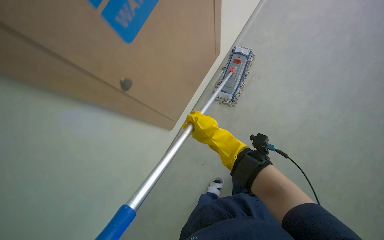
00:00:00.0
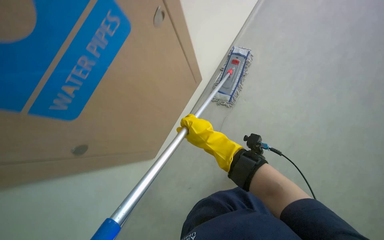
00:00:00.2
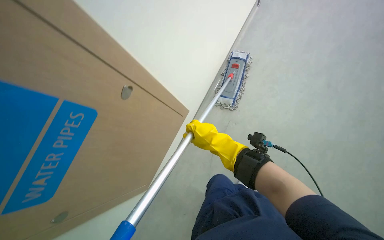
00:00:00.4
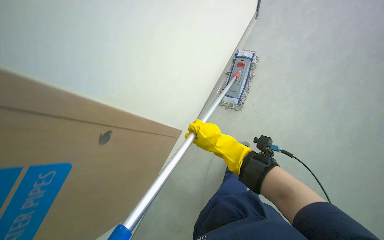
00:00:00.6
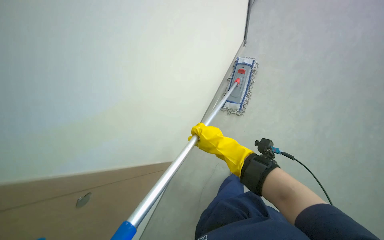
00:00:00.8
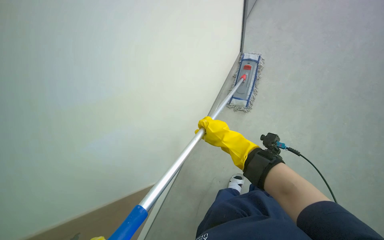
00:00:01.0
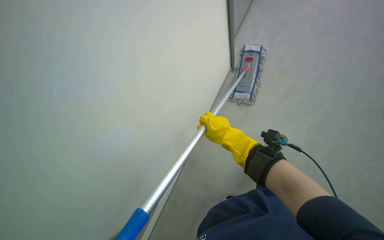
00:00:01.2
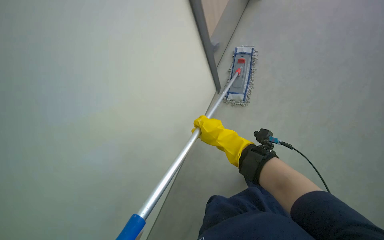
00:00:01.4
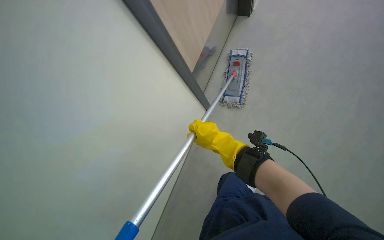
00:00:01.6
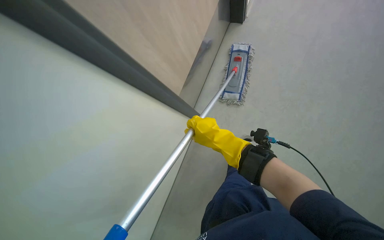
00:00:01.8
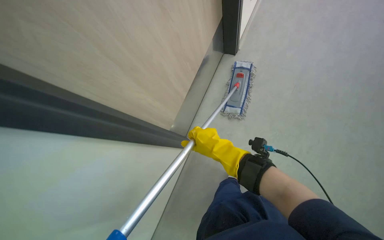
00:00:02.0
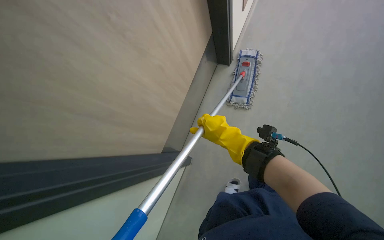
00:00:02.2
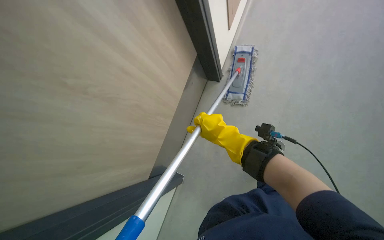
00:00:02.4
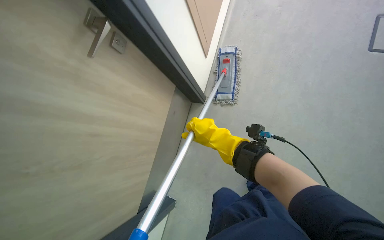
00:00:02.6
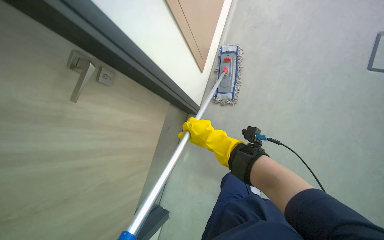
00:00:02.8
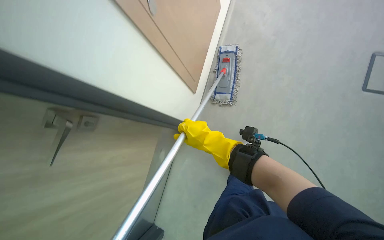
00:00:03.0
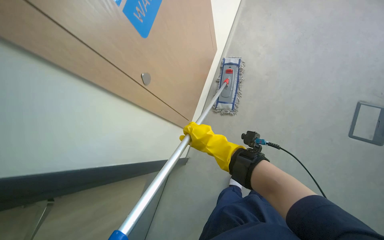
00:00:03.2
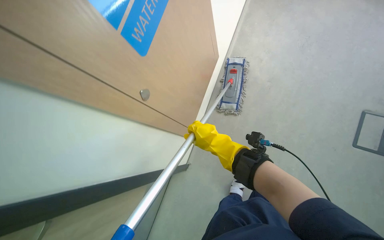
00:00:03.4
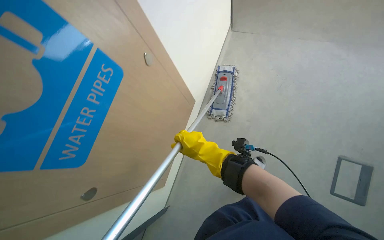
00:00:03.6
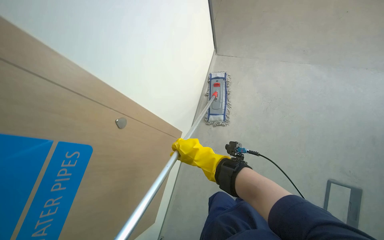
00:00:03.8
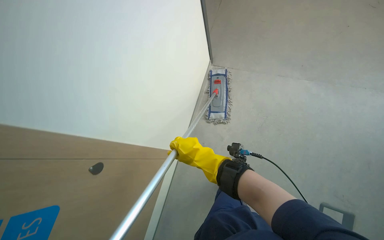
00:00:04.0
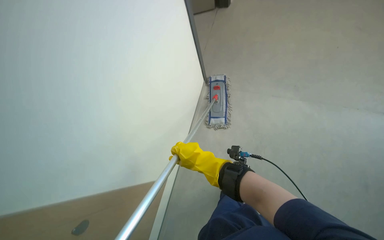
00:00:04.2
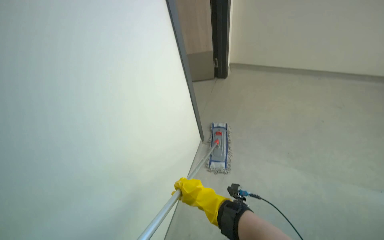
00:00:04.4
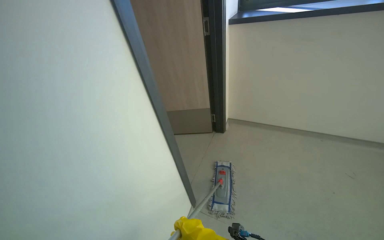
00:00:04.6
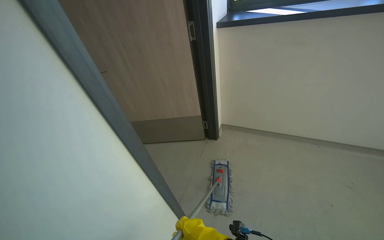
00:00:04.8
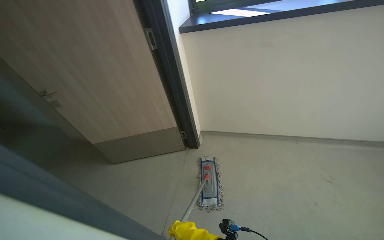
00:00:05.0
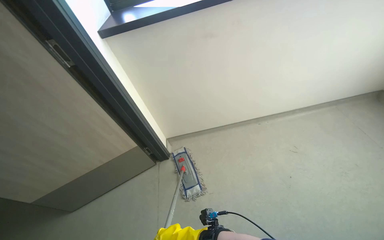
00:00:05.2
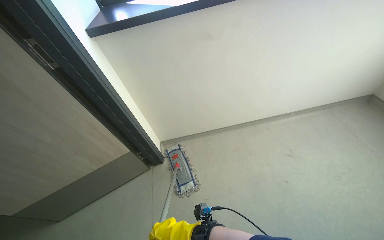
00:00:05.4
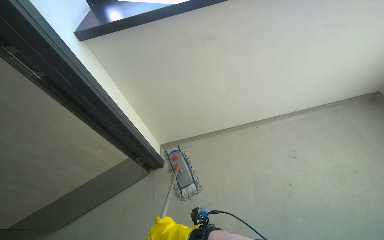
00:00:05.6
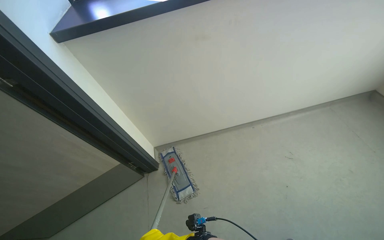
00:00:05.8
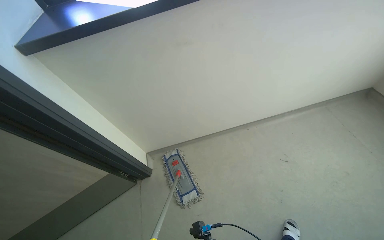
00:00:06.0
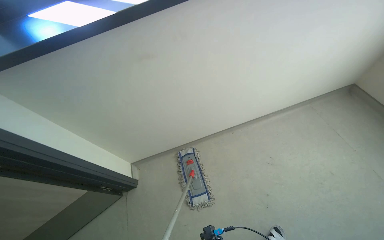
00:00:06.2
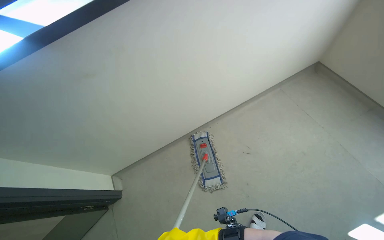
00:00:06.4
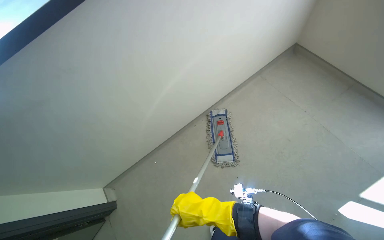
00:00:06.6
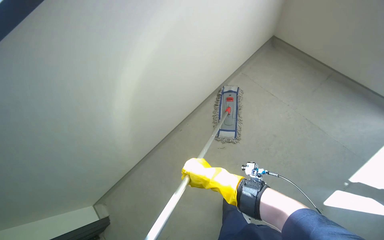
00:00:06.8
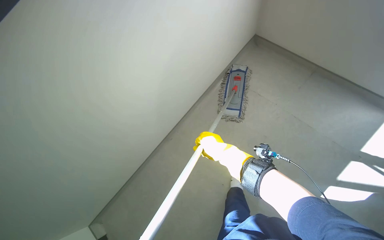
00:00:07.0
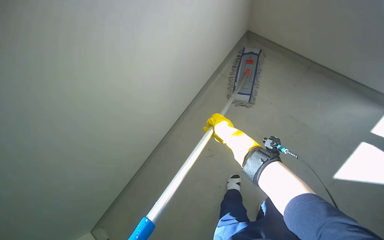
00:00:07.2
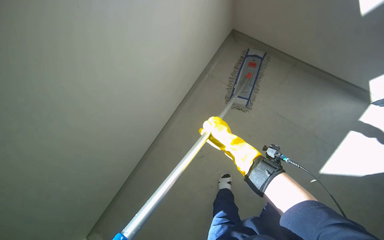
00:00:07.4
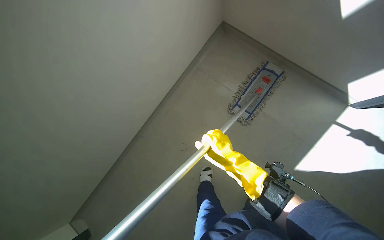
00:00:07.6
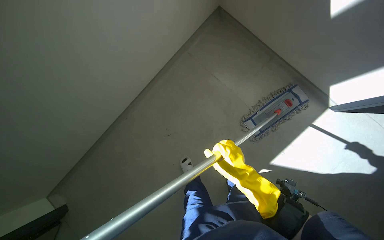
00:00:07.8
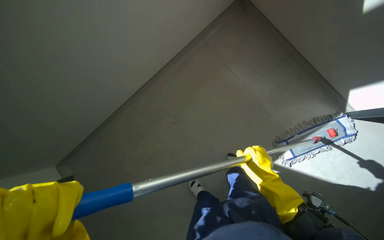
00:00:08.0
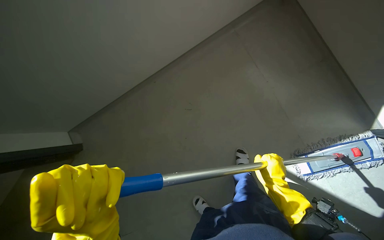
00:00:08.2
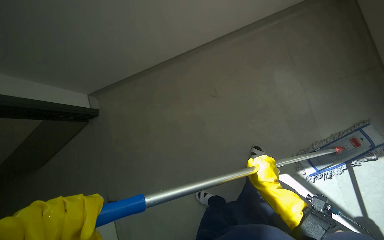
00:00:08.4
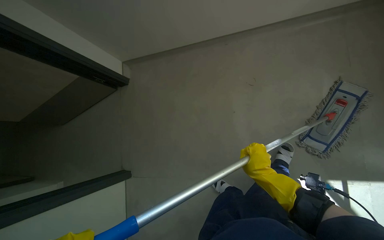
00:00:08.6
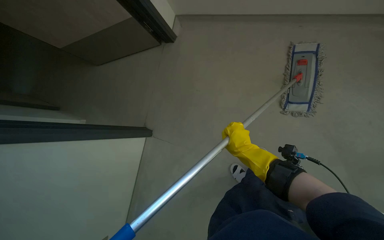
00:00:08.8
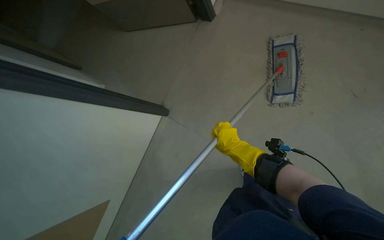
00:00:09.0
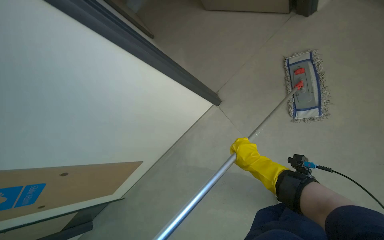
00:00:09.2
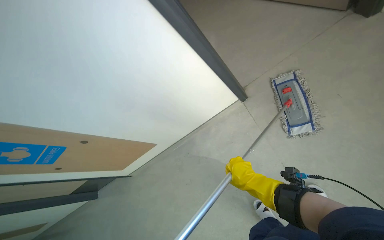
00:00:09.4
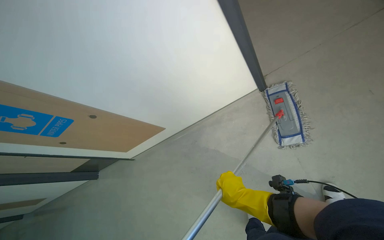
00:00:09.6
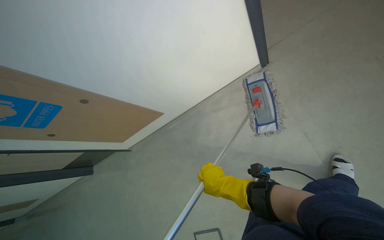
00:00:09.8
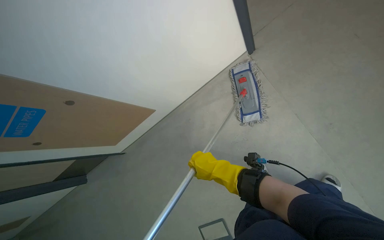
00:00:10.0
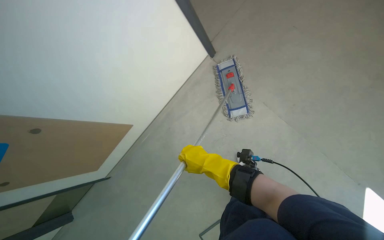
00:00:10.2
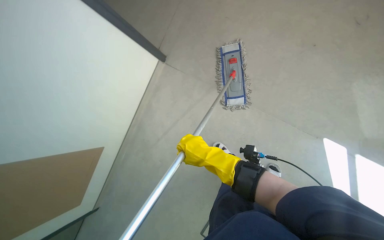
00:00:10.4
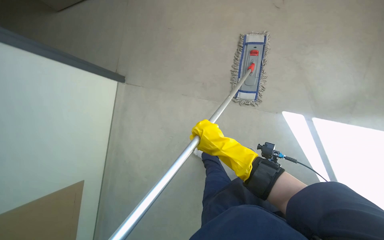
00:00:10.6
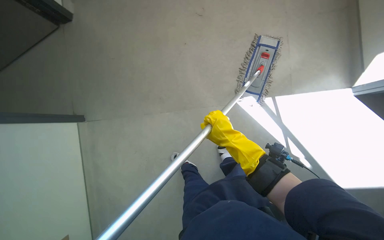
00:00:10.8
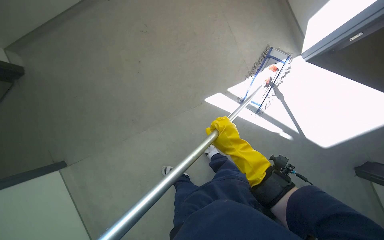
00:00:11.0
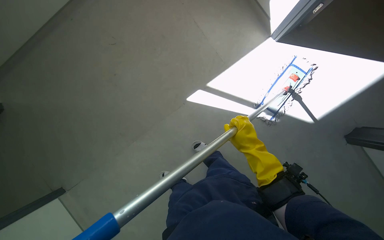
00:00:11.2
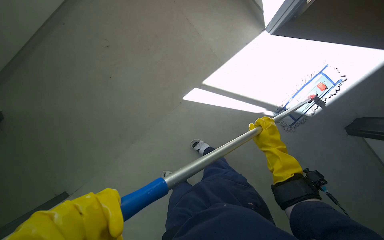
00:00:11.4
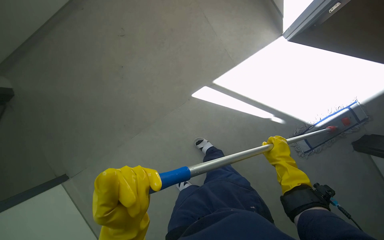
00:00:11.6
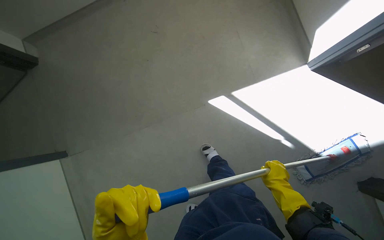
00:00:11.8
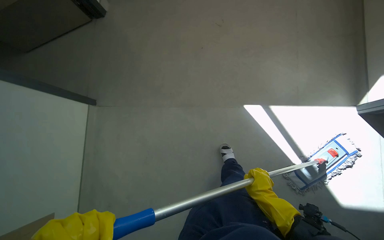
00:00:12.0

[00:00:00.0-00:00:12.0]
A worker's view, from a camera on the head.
Job: mopping floor.
The whole recording: Mopping hallway floor. The worker mops the hallway floor with a flat mop and bucket.
00:00:03.0 to 00:00:04.4: The wearer looks roughly 25 degrees further upward.
00:00:06.0 to 00:00:07.6: The camera is carried about 70 cm. The wearer's head swings roughly 30 degrees to the right. The wearer looks approximately 20 degrees further downward.
00:00:10.4 to 00:00:12.0: The scene turns roughly 40 degrees clockwise in the picture.

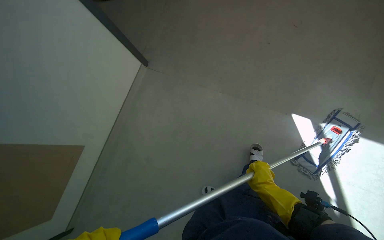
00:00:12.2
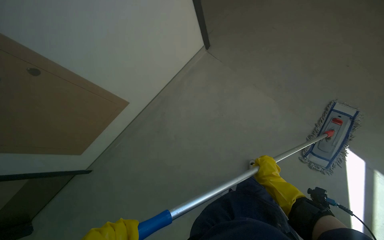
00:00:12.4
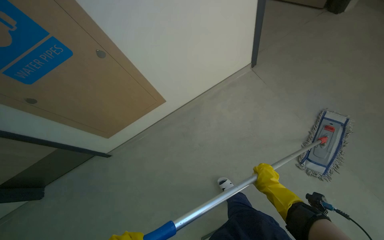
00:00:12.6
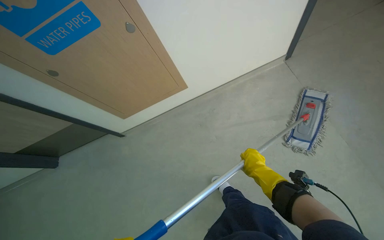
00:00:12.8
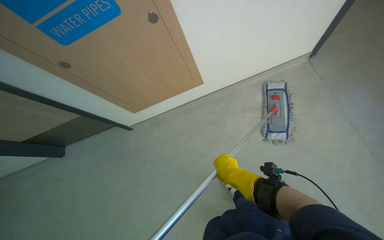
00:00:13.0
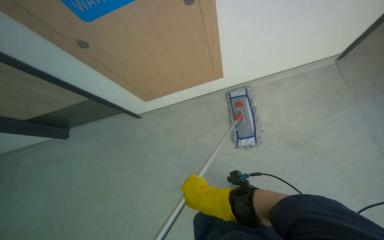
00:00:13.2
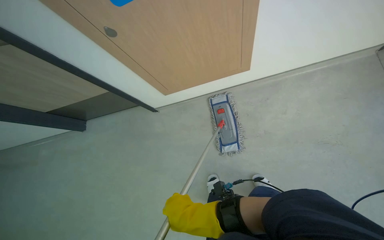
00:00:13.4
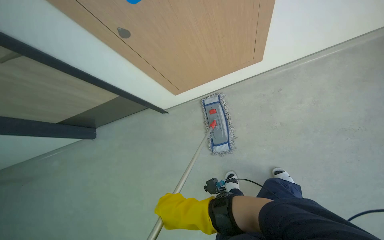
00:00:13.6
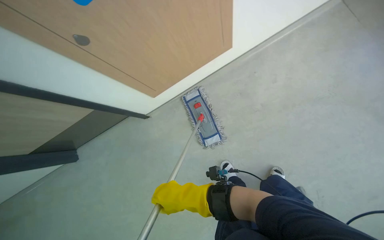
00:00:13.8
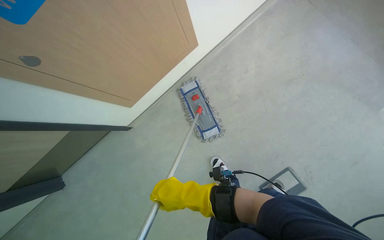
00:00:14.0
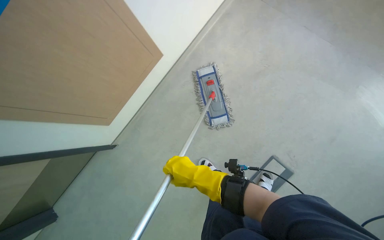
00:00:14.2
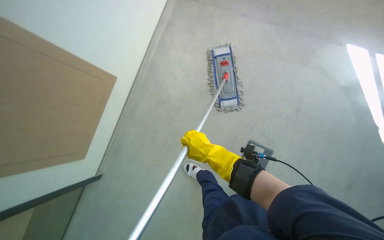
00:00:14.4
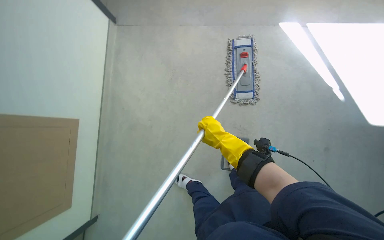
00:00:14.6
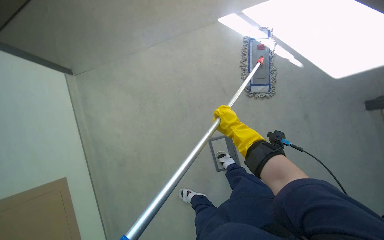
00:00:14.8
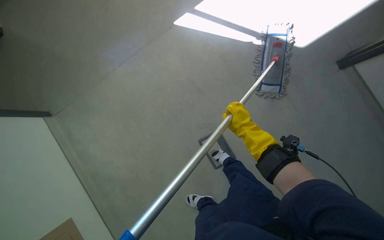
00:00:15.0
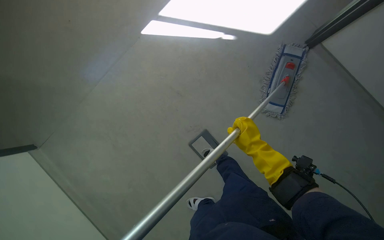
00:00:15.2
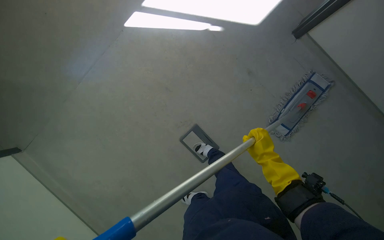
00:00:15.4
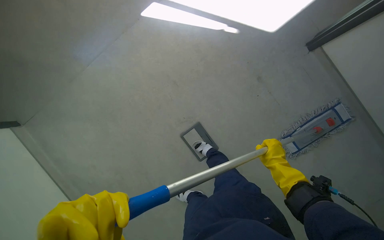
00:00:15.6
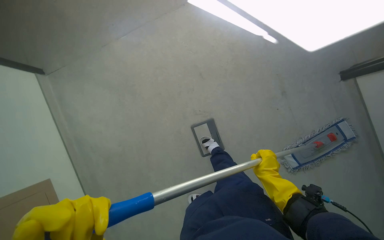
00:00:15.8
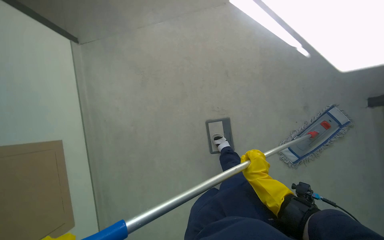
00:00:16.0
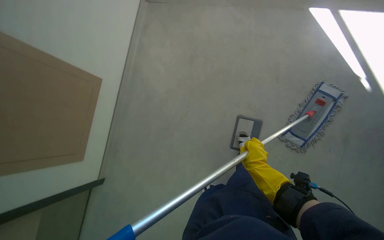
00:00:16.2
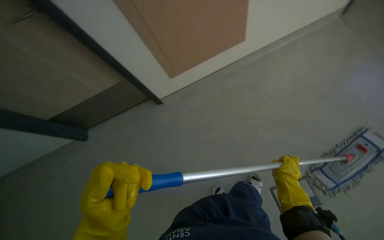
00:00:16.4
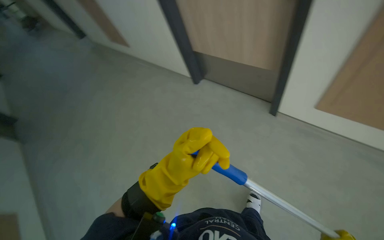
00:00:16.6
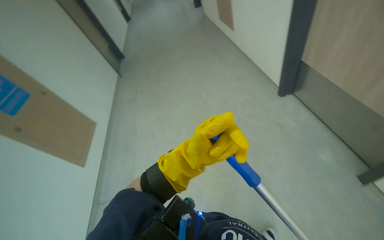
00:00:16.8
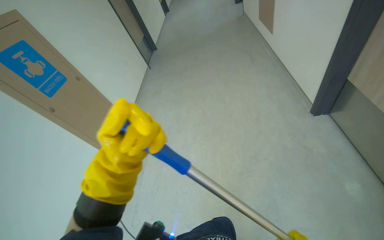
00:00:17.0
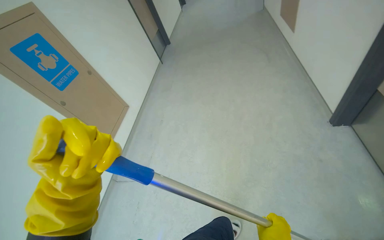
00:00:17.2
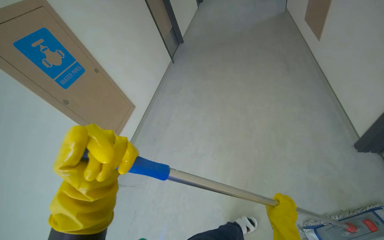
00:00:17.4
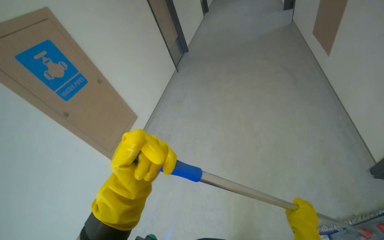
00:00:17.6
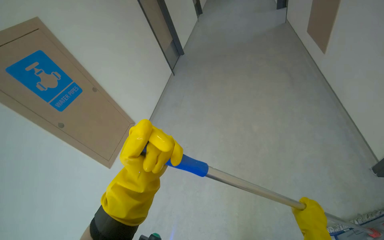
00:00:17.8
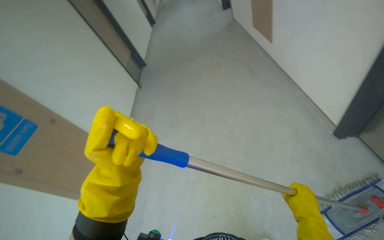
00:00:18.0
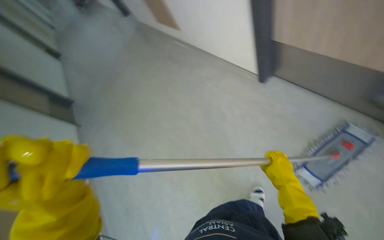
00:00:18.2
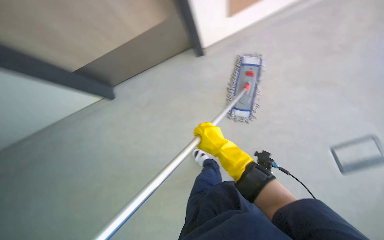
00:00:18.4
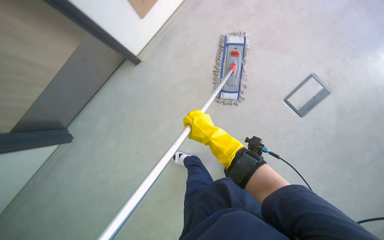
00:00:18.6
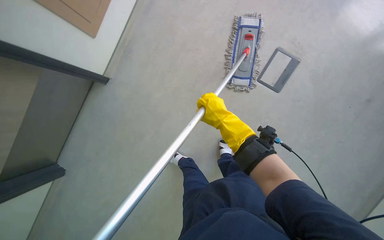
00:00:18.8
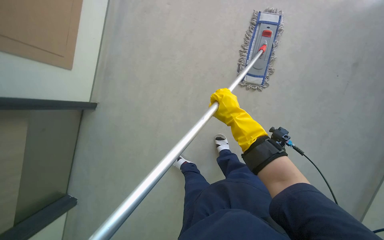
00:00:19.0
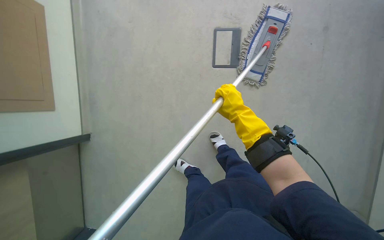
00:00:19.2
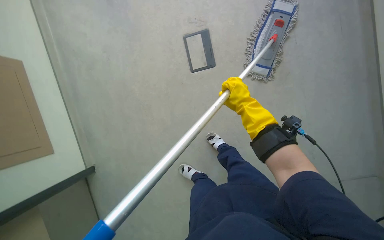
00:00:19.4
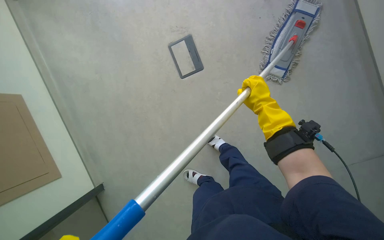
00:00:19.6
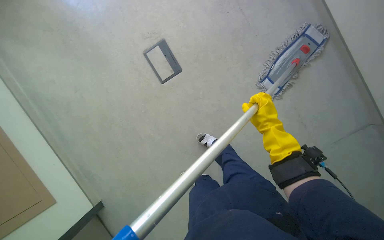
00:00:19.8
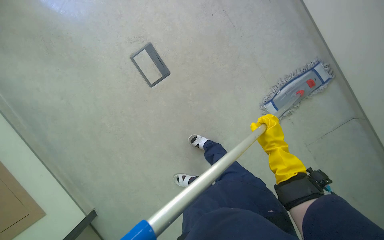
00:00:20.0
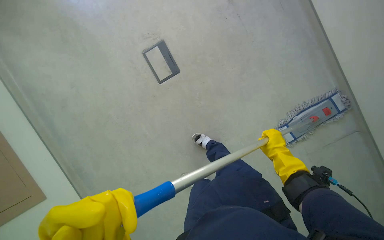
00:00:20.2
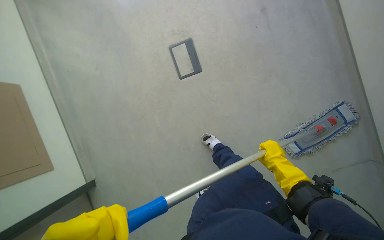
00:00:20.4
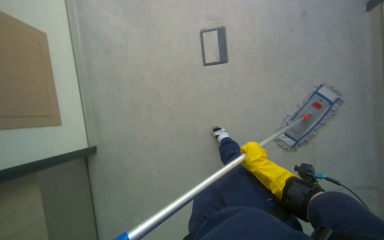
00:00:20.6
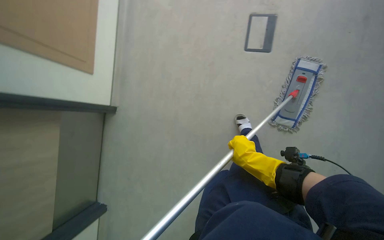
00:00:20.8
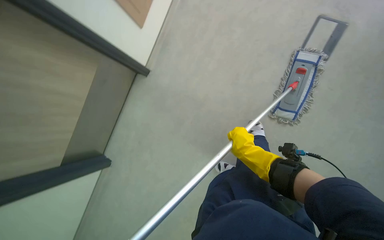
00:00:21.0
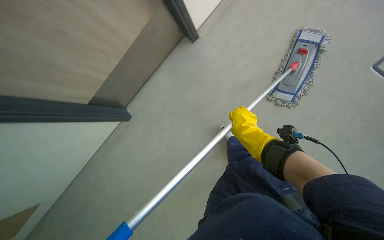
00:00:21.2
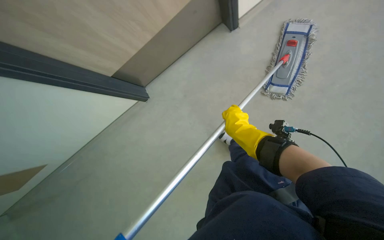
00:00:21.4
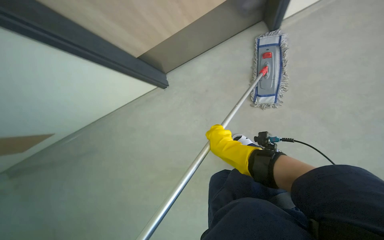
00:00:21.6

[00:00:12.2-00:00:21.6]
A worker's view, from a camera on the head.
Job: mopping floor.
The whole recording: Mopping hallway floor. The worker mops the hallway floor with a flat mop and bucket.
00:00:15.4 to 00:00:17.0: The head turns to the left by about 85 degrees.
00:00:17.0 to 00:00:18.4: The head rotates some 30 degrees to the right.
00:00:20.0 to 00:00:21.6: The head turns to the left by approximately 35 degrees.
